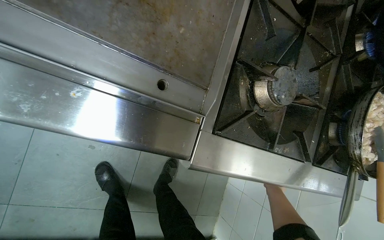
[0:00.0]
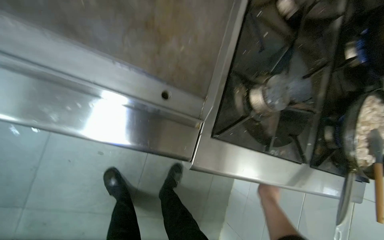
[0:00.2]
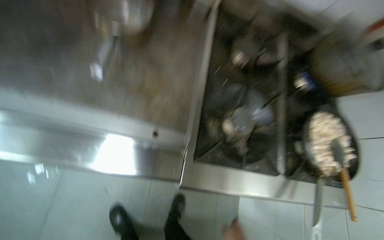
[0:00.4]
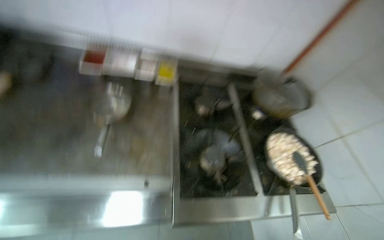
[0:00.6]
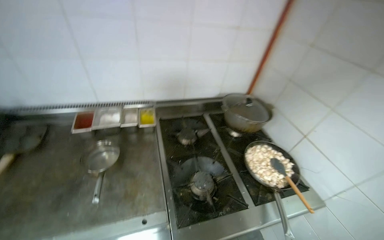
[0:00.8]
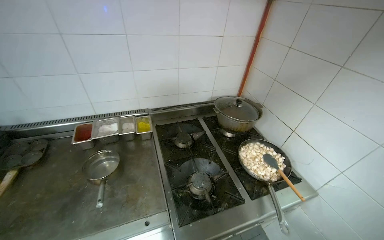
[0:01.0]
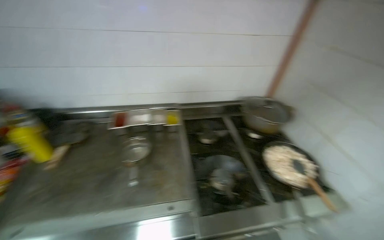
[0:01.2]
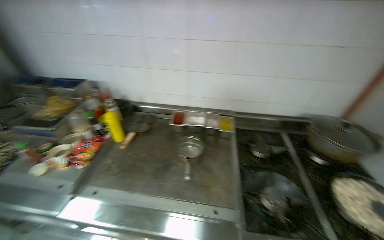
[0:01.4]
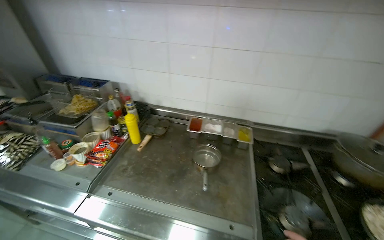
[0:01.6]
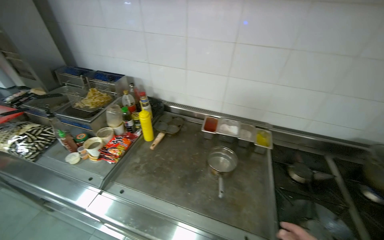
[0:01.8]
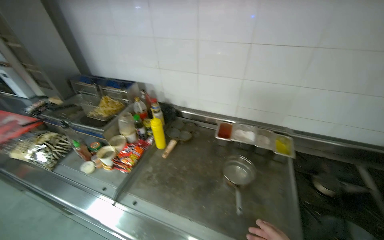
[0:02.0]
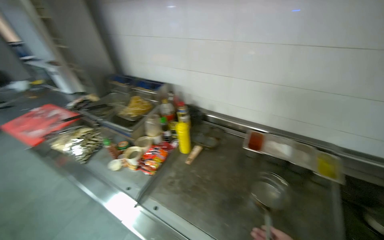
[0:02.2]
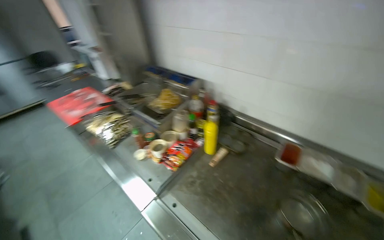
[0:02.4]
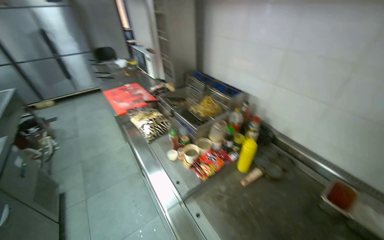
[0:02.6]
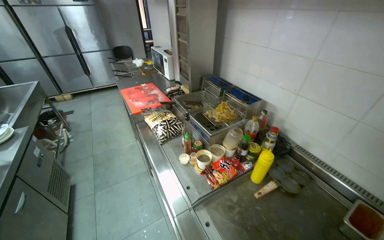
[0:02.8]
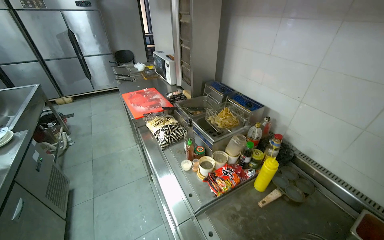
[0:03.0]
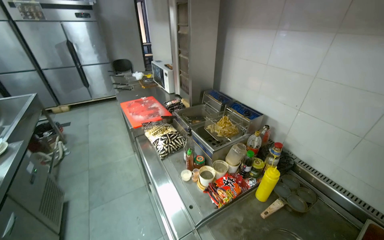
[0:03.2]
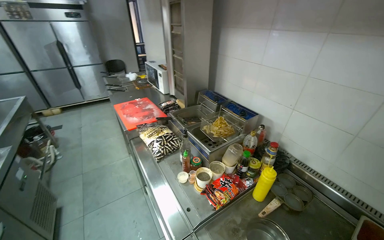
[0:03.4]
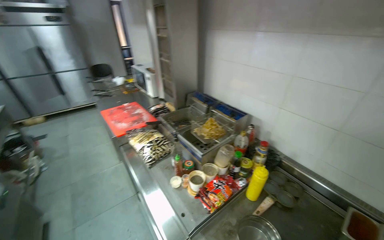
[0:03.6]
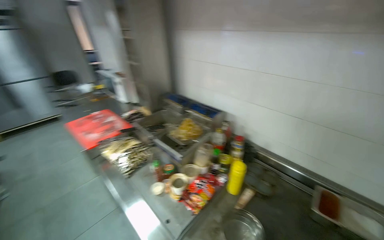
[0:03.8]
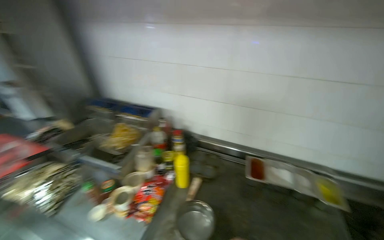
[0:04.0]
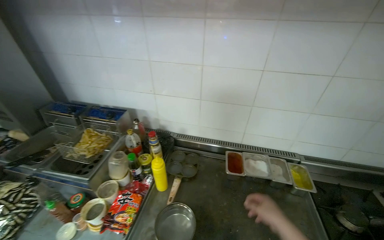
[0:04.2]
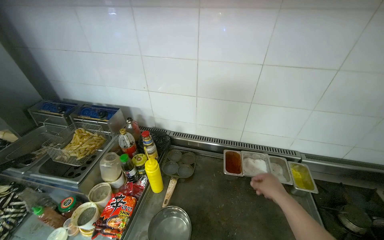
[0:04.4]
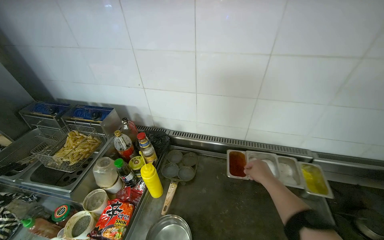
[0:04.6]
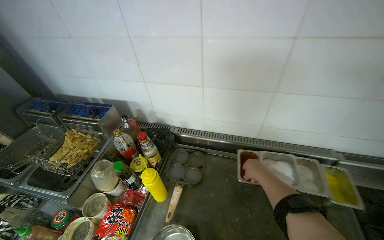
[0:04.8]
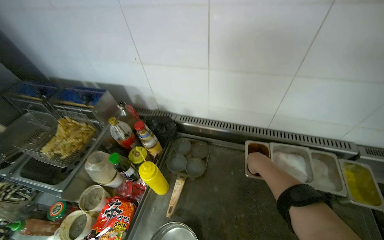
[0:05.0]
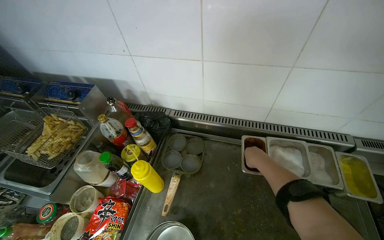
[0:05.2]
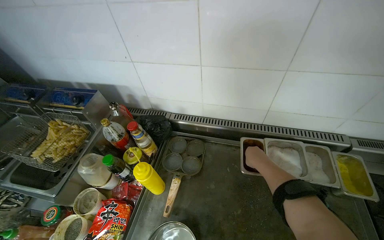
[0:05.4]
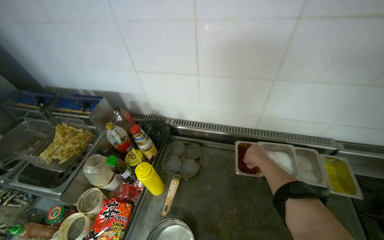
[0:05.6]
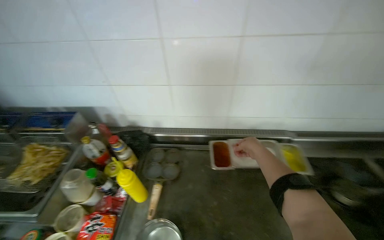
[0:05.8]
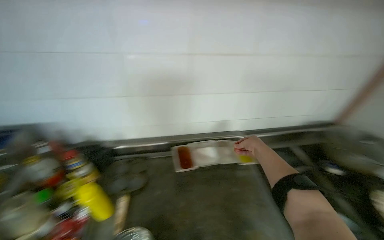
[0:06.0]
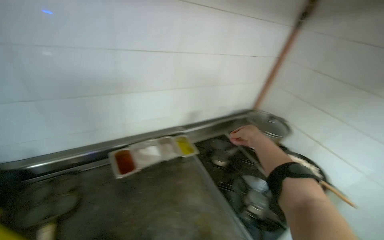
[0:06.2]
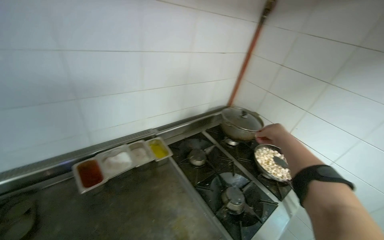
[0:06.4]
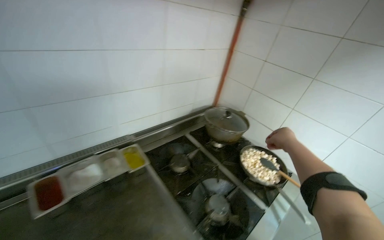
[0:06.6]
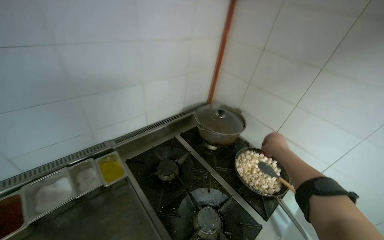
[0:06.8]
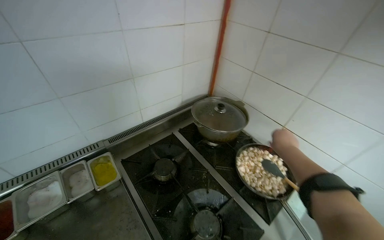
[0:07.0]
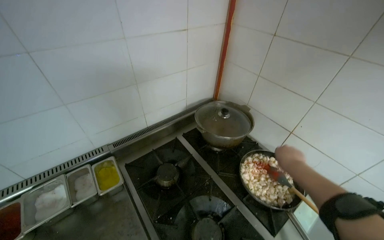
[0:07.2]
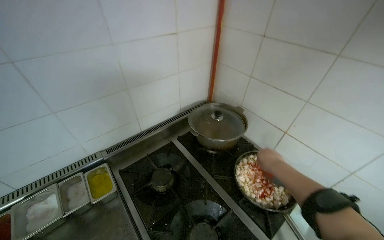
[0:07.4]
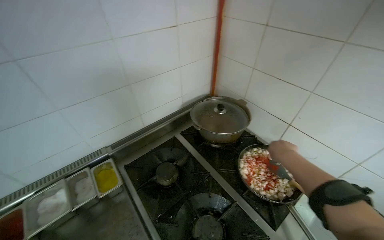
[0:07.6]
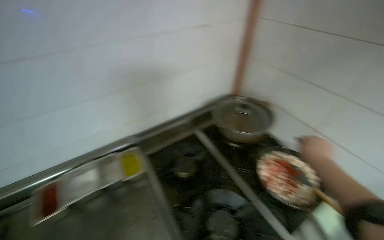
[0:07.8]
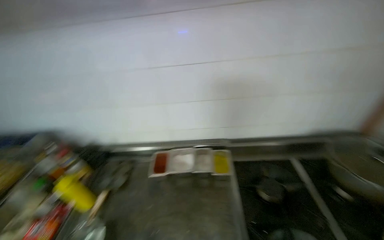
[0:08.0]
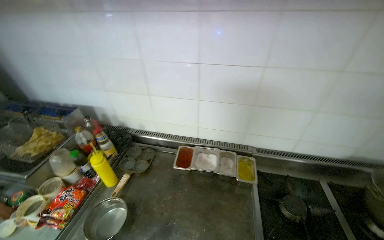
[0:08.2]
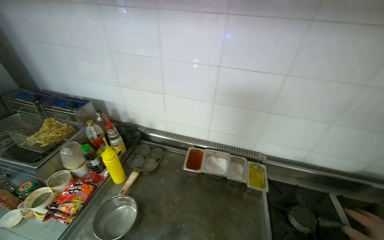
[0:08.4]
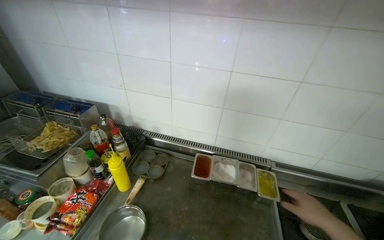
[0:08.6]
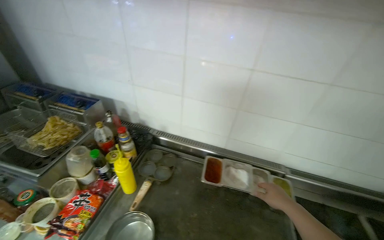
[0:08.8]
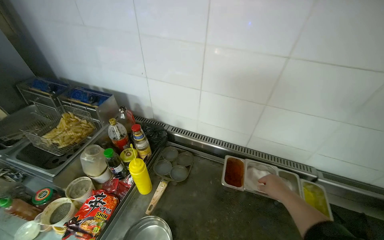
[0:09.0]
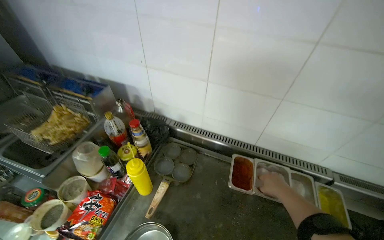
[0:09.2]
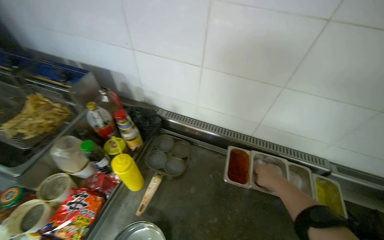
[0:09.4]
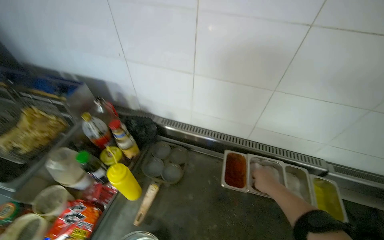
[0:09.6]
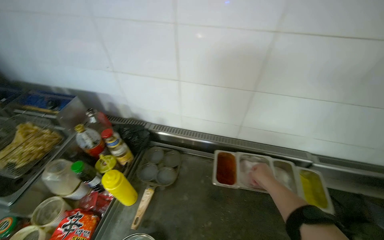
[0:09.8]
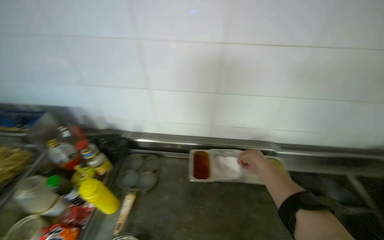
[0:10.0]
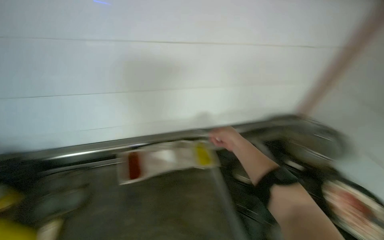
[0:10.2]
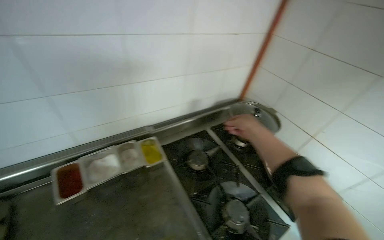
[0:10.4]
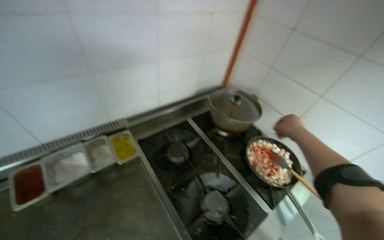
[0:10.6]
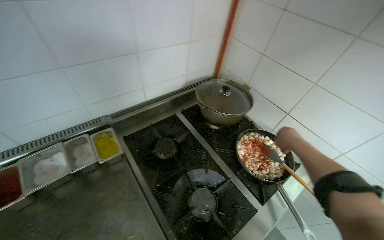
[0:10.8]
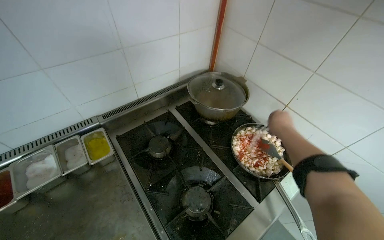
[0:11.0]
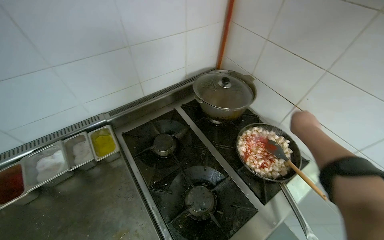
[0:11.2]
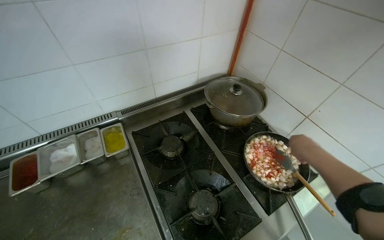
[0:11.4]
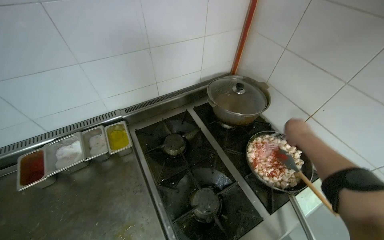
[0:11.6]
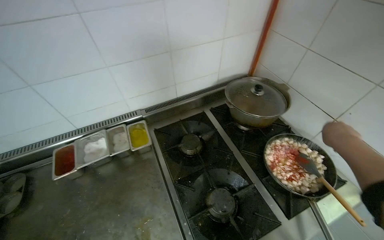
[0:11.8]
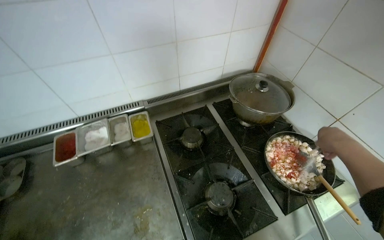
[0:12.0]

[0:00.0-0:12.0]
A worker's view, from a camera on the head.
Job: cooking food.
The whole recording: Cooking food in pan. The worker turns on the stove, stirs food in a pan, and adds chopped onion to it.
0:00.0 to 0:01.6: The head travels roughly 60 cm. The camera is aimed approximately 25 degrees further to the left. The wearer looks approximately 45 degrees further upward.
0:01.6 to 0:03.0: The wearer's head swings some 50 degrees to the left.
0:03.0 to 0:04.4: The wearer looks some 50 degrees further to the right.
0:04.4 to 0:06.0: The wearer's head swings approximately 20 degrees to the right.
0:06.0 to 0:07.6: The wearer moves some 60 cm. The head turns to the right by about 30 degrees.
0:07.6 to 0:09.0: The camera travels approximately 40 cm. The wearer's head swings roughly 35 degrees to the left.
0:09.0 to 0:10.4: The wearer looks about 40 degrees further to the right.
0:10.4 to 0:12.0: The right hand shifts roughly 35 cm to the right.

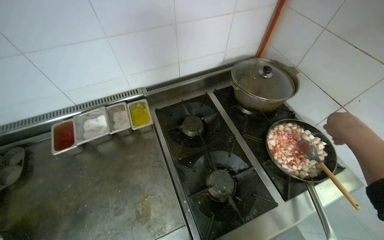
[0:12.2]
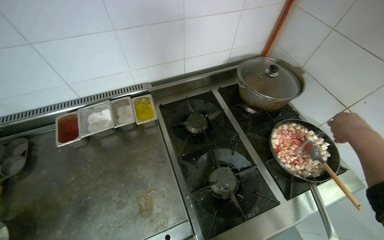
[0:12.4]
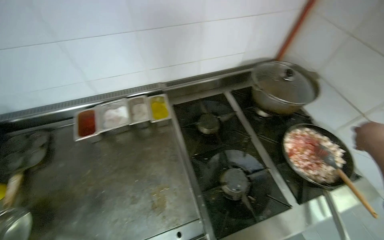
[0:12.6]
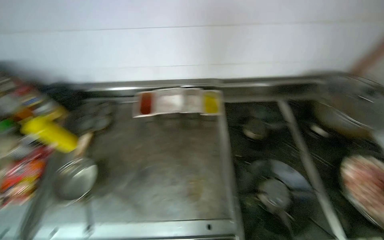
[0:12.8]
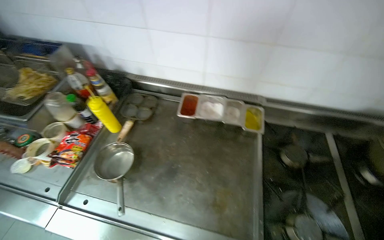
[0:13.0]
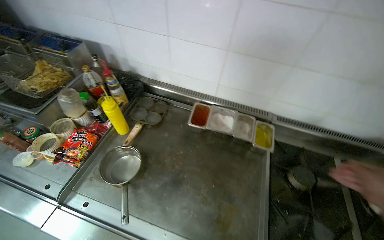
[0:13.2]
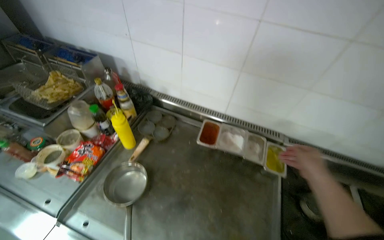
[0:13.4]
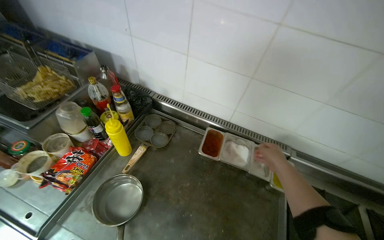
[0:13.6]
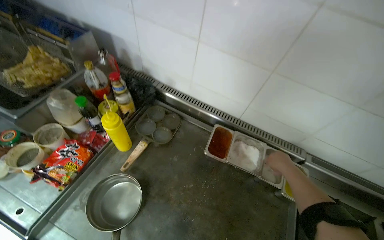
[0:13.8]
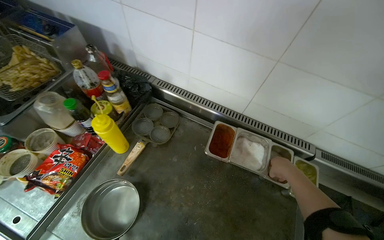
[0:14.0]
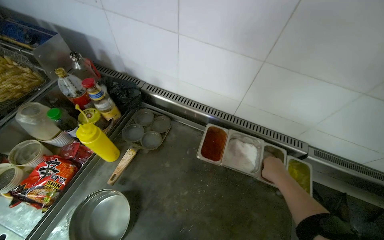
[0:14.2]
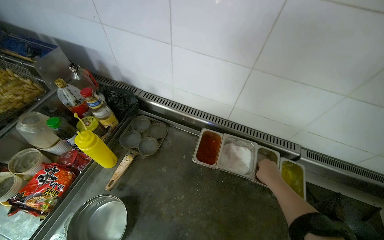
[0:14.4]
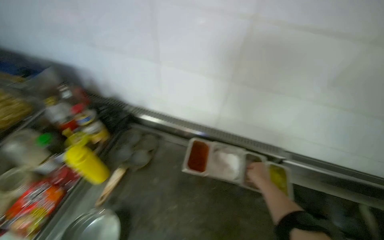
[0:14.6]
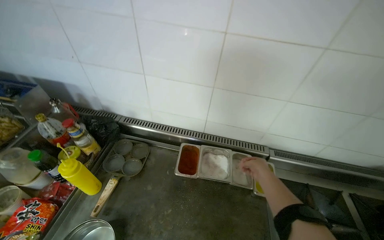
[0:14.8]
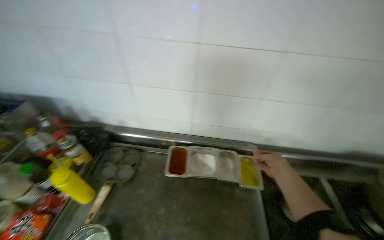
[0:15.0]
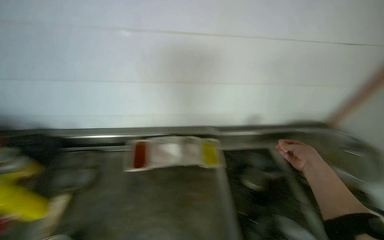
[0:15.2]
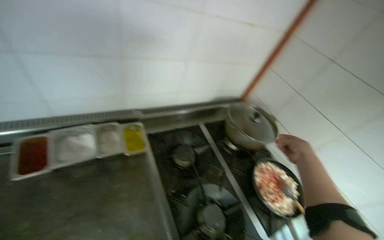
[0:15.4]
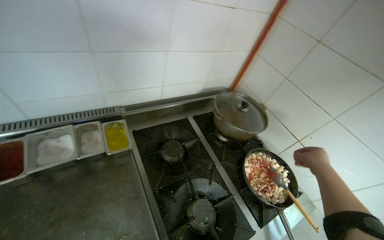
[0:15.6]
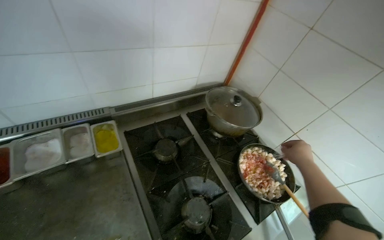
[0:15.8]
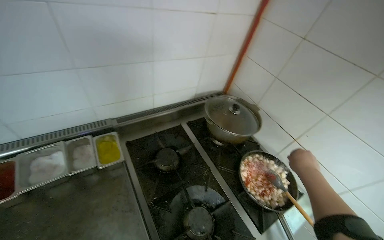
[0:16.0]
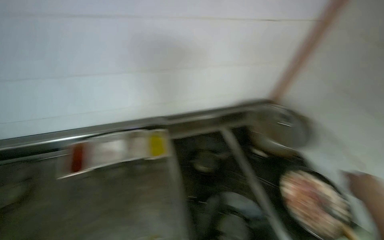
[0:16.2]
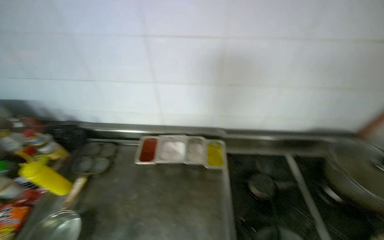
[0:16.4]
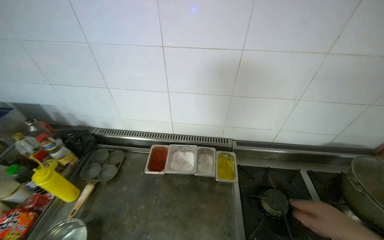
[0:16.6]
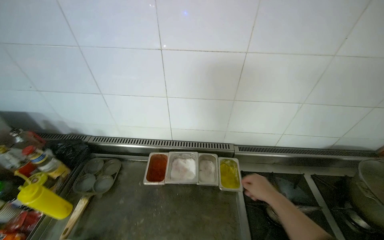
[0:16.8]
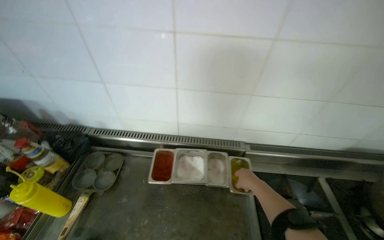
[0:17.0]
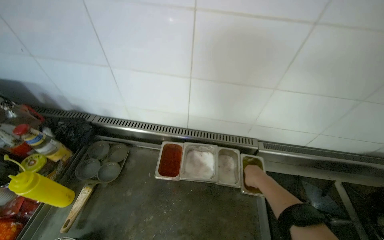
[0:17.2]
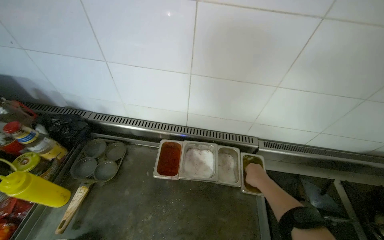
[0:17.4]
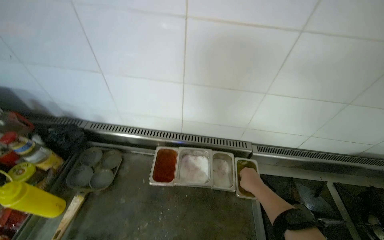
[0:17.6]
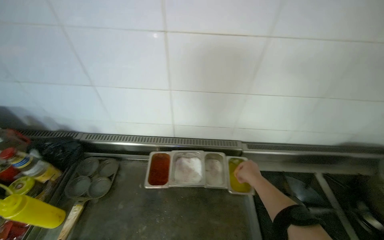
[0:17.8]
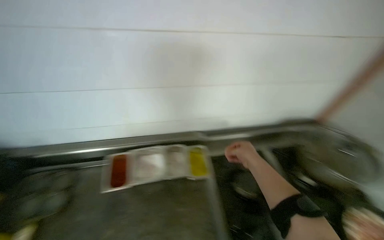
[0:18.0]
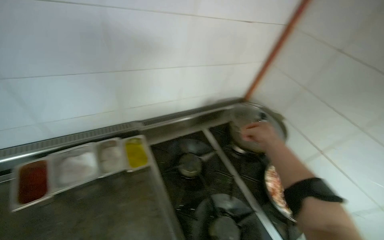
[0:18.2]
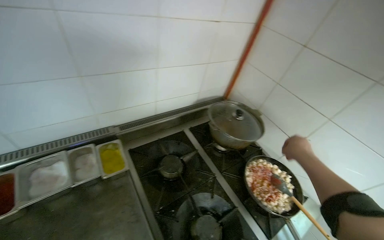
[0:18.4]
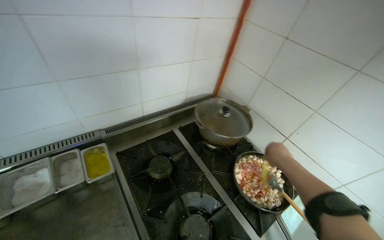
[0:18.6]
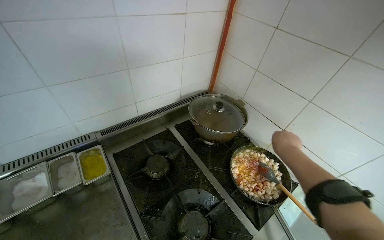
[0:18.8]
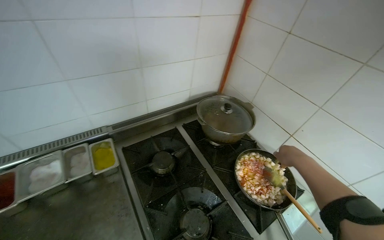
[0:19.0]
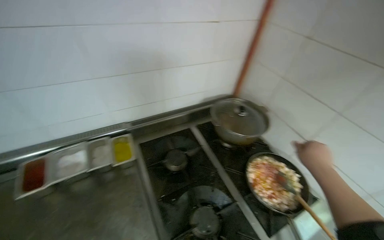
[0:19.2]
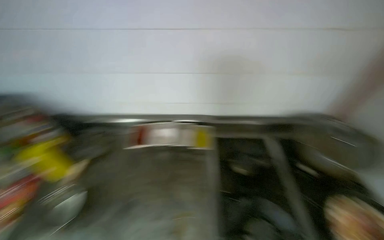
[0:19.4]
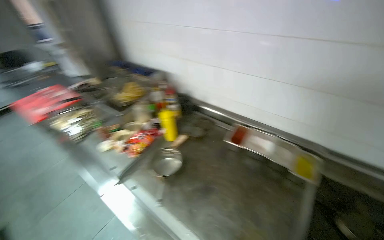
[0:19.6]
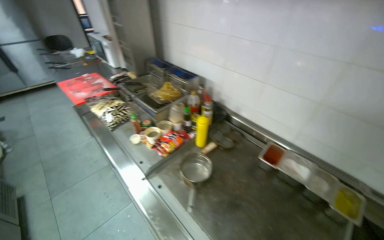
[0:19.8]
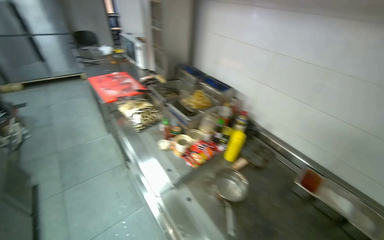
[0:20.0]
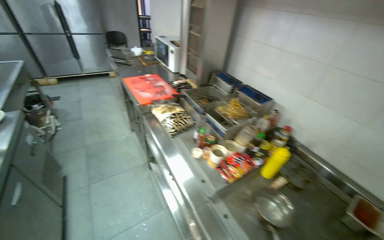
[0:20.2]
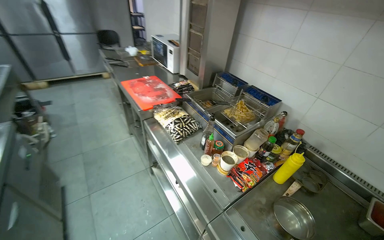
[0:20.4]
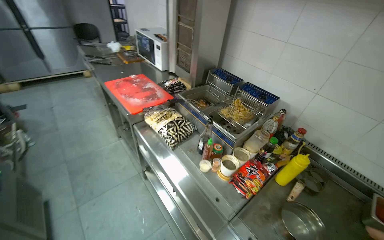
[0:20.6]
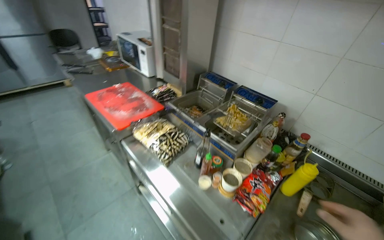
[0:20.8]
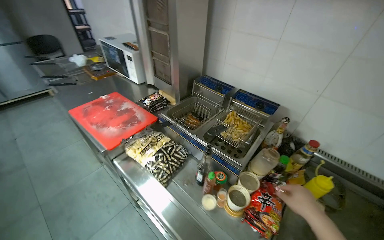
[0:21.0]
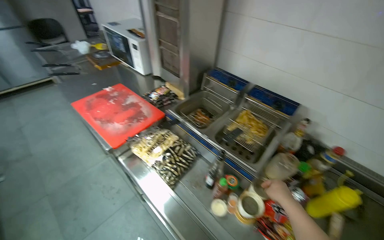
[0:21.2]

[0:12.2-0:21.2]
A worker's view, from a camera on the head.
Job: cooking food.
The whole recording: Cooking food in pan. The worker turns on the stove, stirs food in a pan, and adds chopped onion to it.
0:12.2 to 0:13.8: The camera travels about 50 cm. The wearer looks approximately 50 degrees further to the left.
0:13.8 to 0:15.2: The head turns to the right by approximately 30 degrees.
0:16.6 to 0:18.2: The head rotates roughly 35 degrees to the right.
0:18.2 to 0:19.8: The camera travels roughly 40 cm. The head rotates some 75 degrees to the left.
0:19.8 to 0:21.2: The camera travels about 80 cm.
